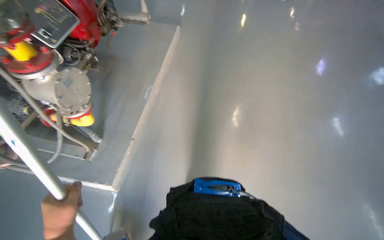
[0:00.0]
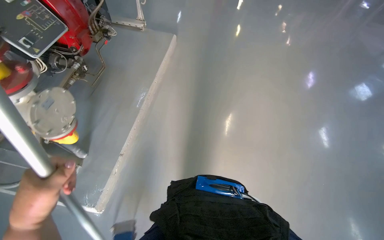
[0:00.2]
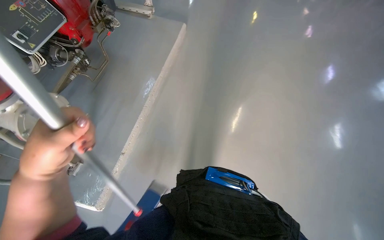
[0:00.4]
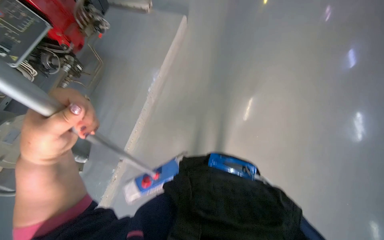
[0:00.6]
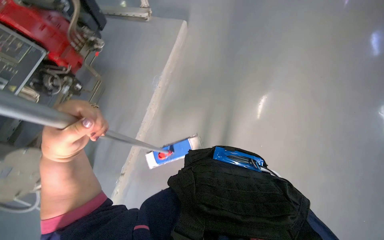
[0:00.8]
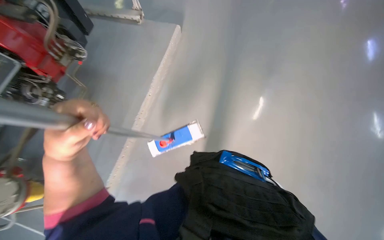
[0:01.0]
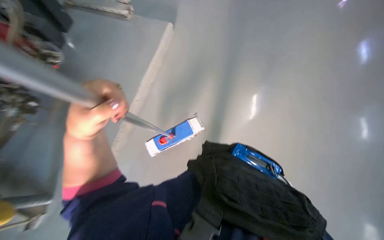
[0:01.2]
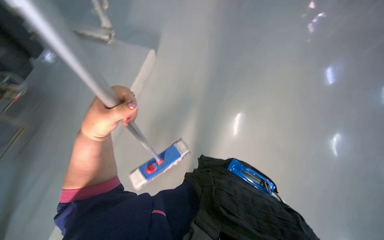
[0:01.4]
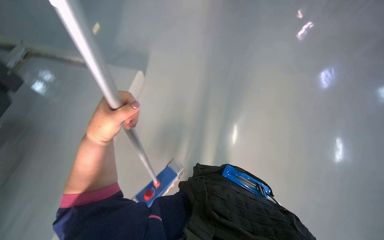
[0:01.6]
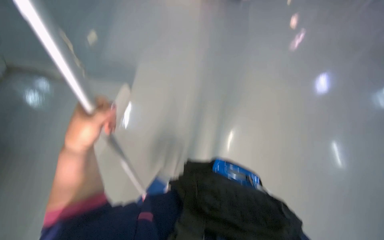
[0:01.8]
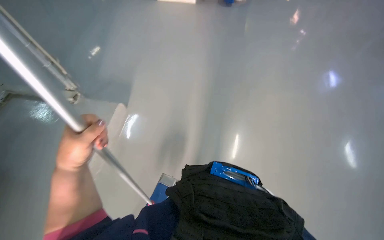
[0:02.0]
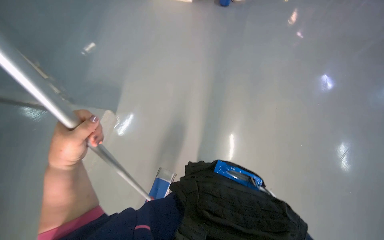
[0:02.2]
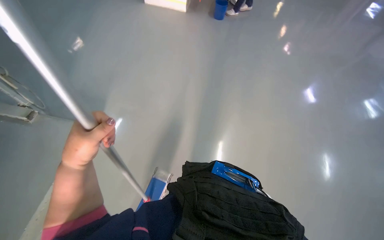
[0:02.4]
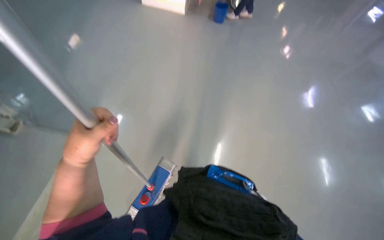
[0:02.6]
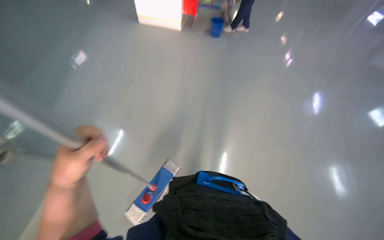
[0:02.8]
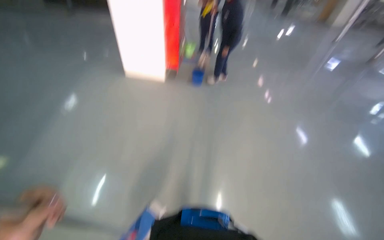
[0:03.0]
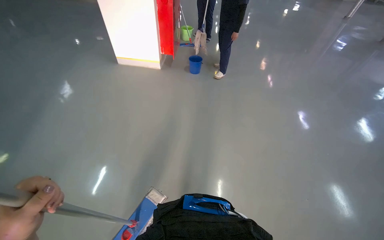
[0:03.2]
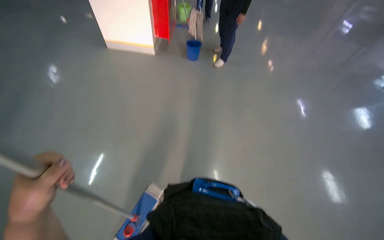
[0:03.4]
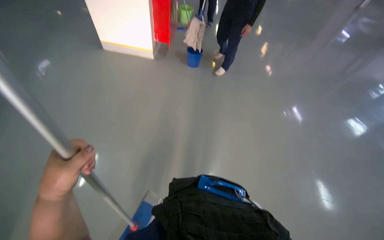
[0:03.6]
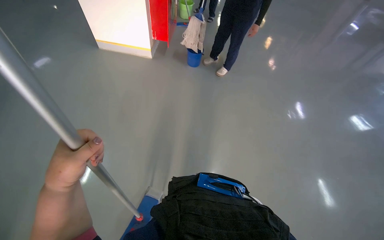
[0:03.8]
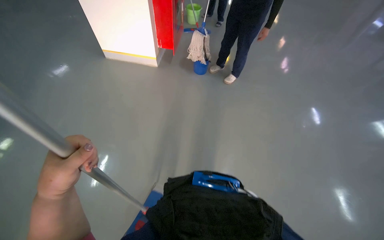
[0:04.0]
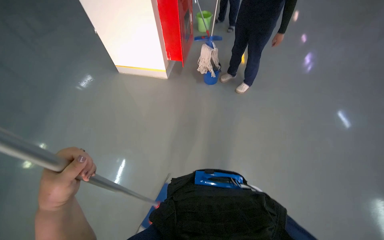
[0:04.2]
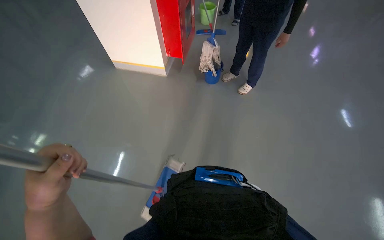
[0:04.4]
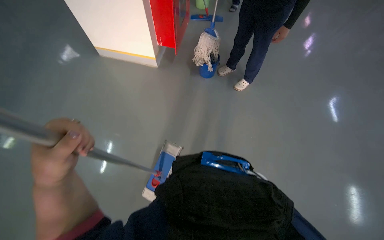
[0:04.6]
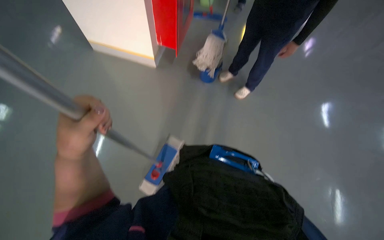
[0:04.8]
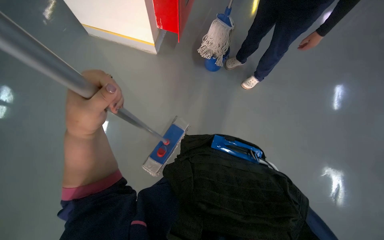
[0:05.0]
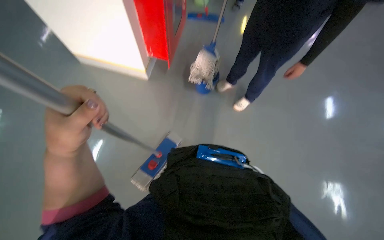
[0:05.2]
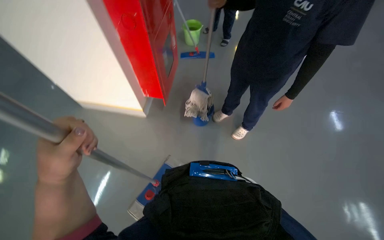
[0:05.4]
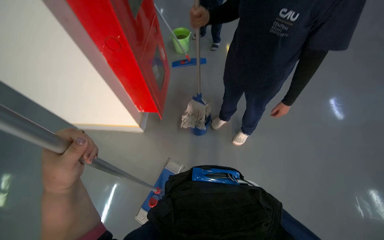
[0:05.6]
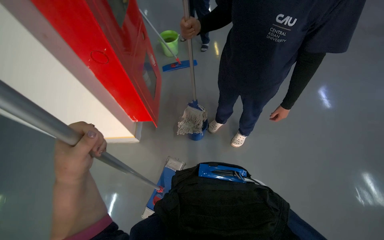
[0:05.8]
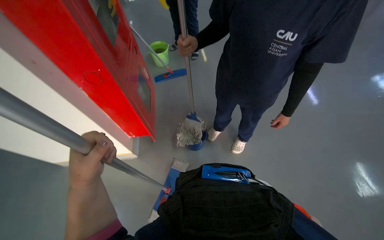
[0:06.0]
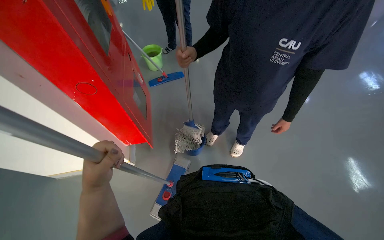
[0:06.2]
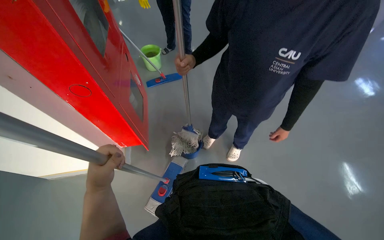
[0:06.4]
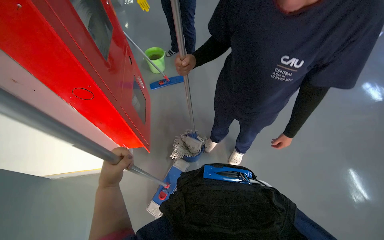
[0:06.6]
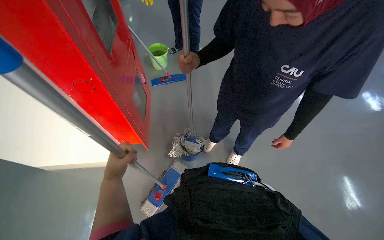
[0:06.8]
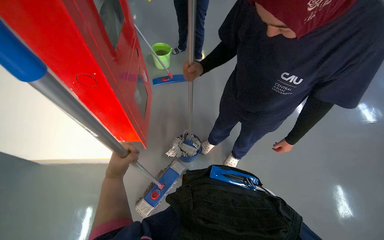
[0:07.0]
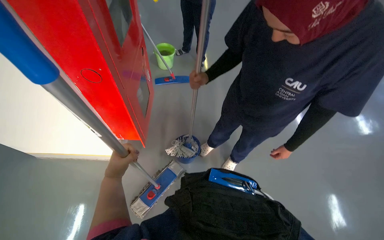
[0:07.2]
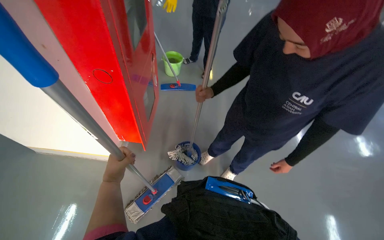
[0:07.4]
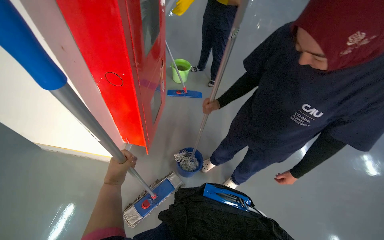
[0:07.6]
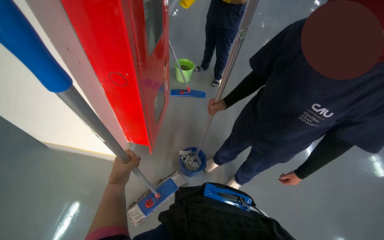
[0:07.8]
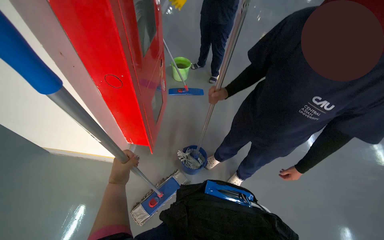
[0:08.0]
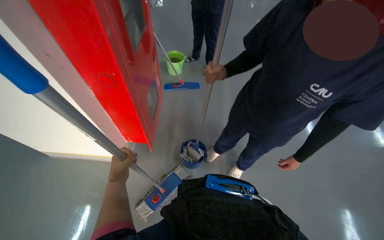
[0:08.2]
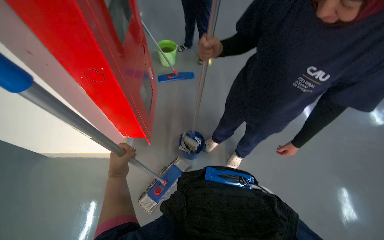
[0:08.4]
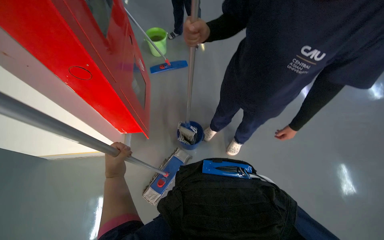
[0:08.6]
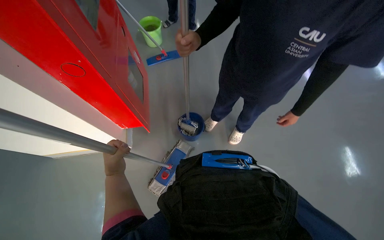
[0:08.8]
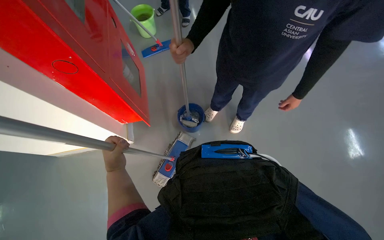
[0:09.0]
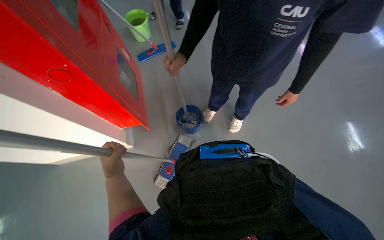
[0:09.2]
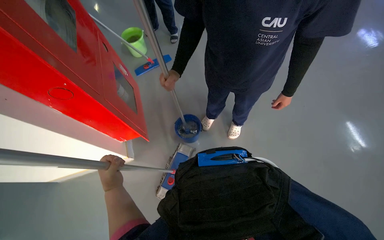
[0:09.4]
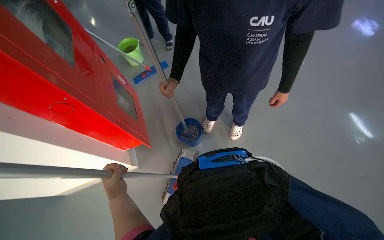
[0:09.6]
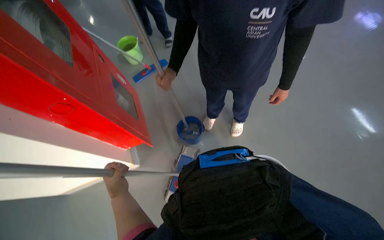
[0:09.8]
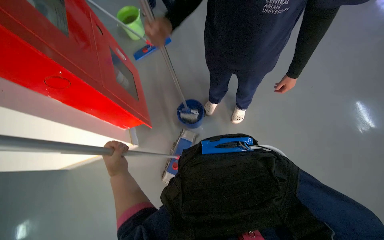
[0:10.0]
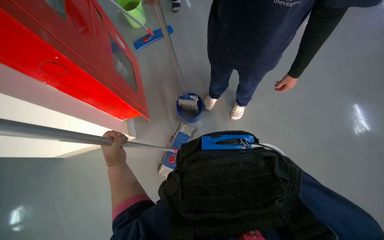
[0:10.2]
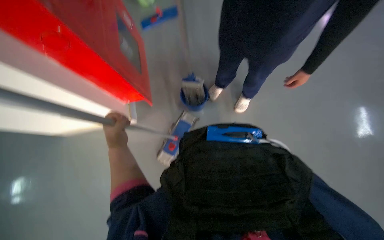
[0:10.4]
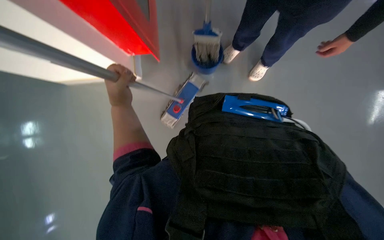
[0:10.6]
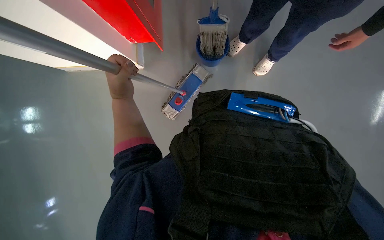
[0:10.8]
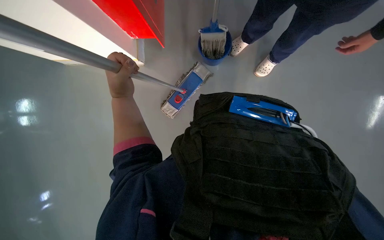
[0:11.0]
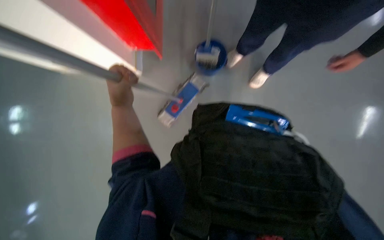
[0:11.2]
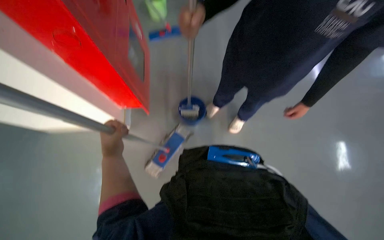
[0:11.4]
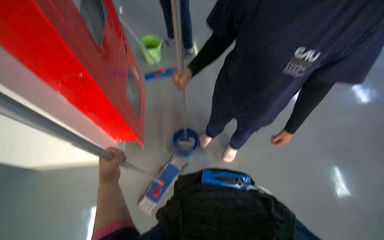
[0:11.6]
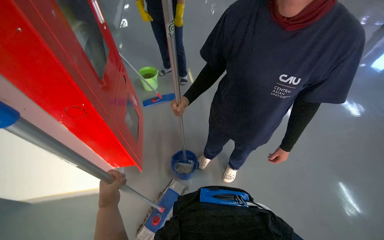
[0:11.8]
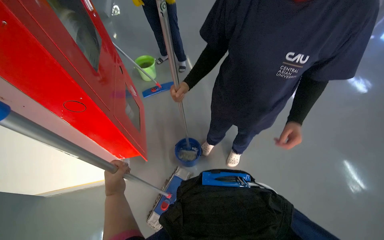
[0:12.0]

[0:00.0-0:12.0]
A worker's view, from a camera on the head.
Job: mopping floor.
The whole recording: Mopping the floor. The worker mops the floor with a flat mop, moving across different areas of the room.
0:00.0 to 0:01.6: The wearer moves about 90 cm.
0:06.0 to 0:07.6: The left hand shifts roughly 20 cm farther from the camera.
0:07.6 to 0:09.0: The camera pitches downward, by roughly 20 degrees.
0:10.4 to 0:12.0: The view tilts about 20 degrees upward.

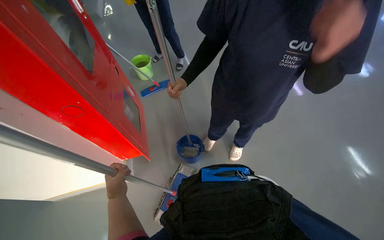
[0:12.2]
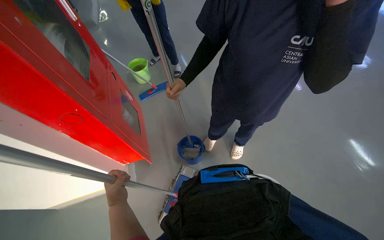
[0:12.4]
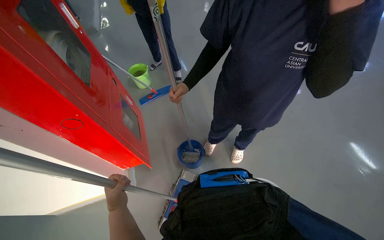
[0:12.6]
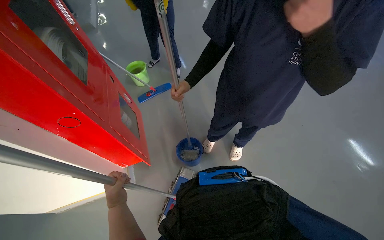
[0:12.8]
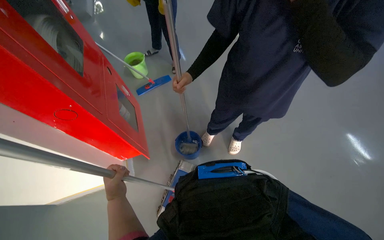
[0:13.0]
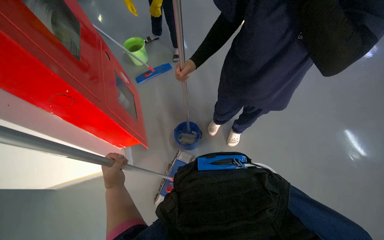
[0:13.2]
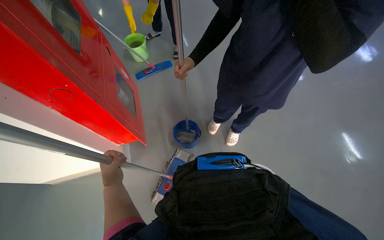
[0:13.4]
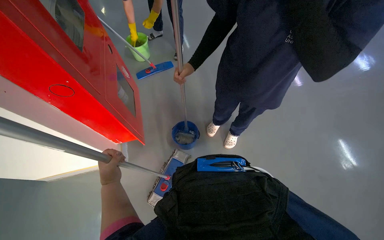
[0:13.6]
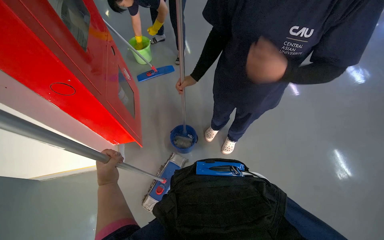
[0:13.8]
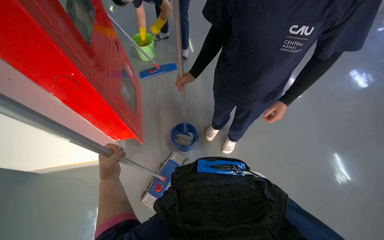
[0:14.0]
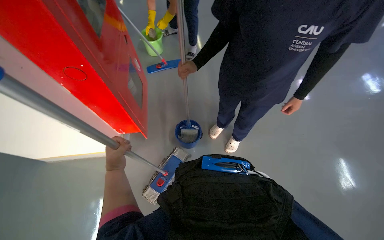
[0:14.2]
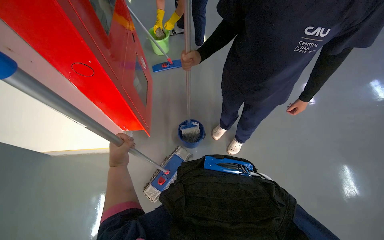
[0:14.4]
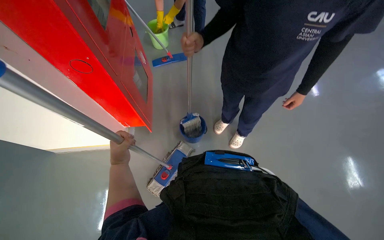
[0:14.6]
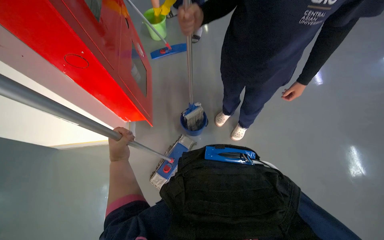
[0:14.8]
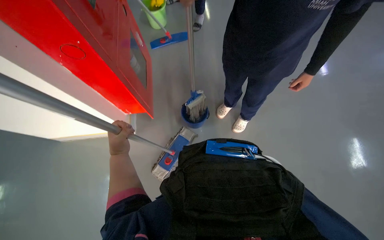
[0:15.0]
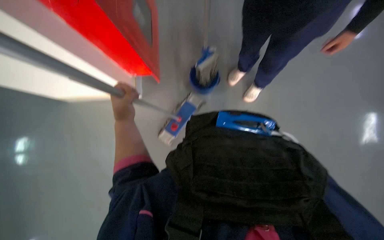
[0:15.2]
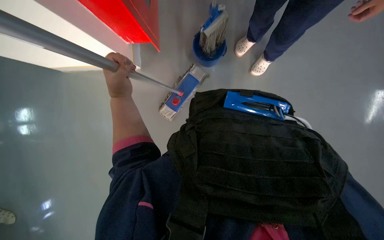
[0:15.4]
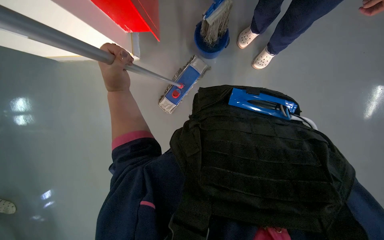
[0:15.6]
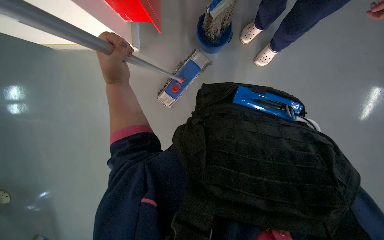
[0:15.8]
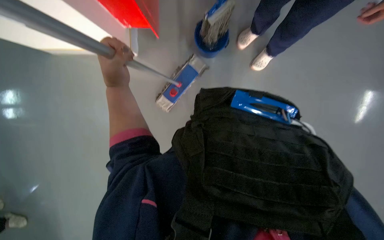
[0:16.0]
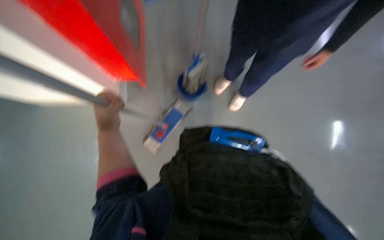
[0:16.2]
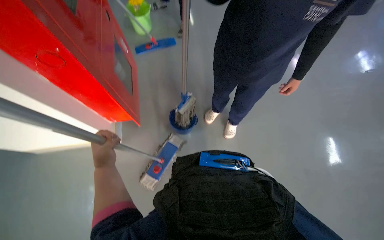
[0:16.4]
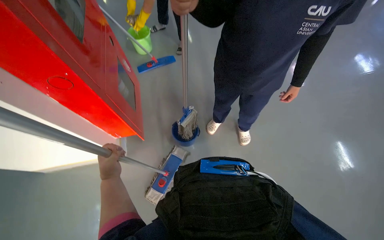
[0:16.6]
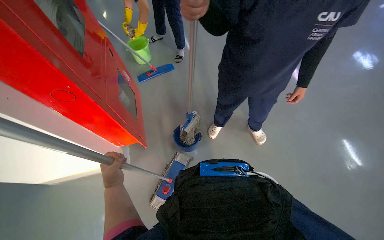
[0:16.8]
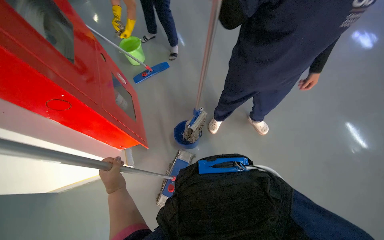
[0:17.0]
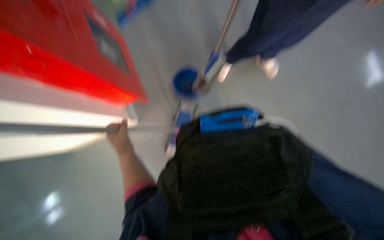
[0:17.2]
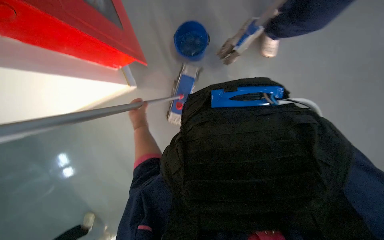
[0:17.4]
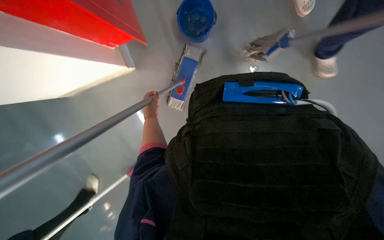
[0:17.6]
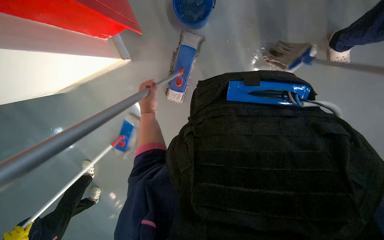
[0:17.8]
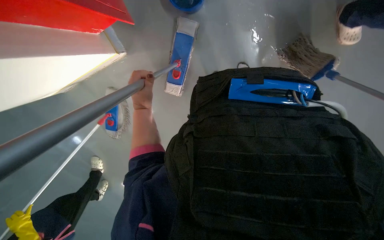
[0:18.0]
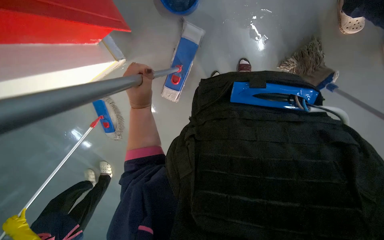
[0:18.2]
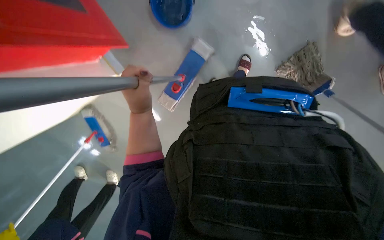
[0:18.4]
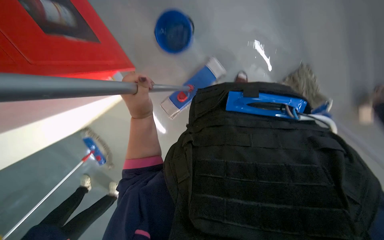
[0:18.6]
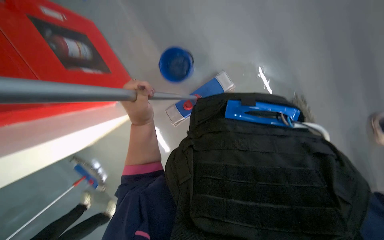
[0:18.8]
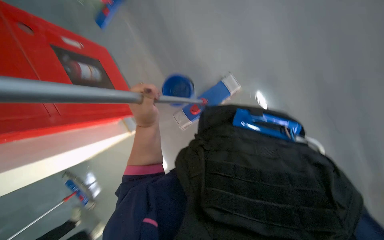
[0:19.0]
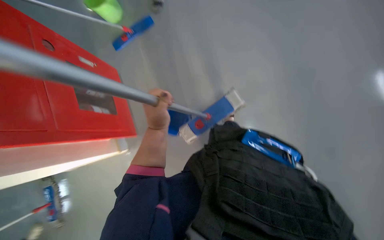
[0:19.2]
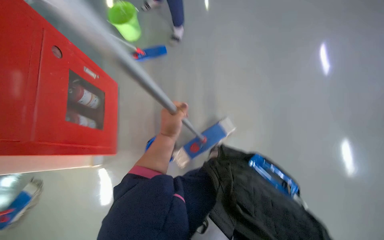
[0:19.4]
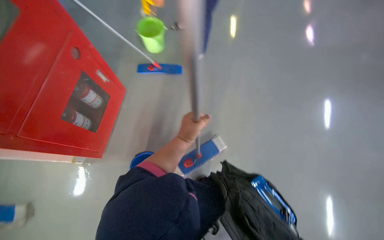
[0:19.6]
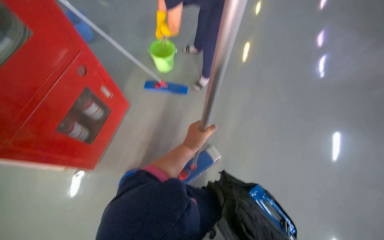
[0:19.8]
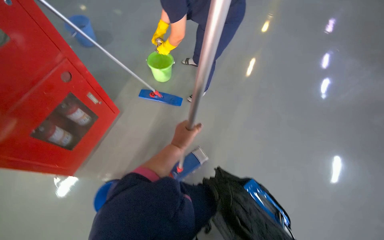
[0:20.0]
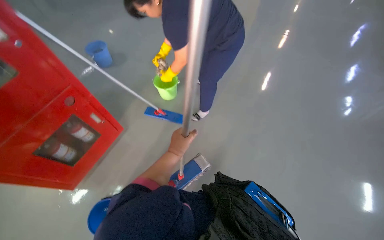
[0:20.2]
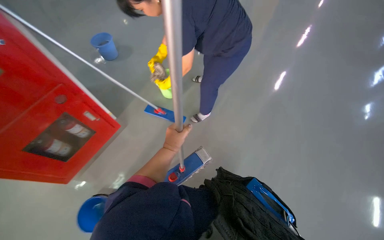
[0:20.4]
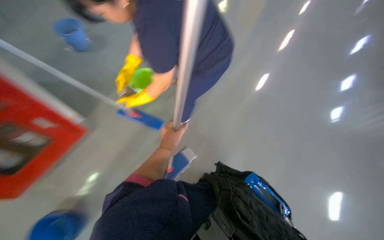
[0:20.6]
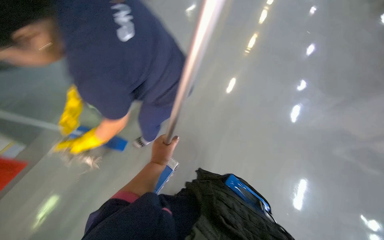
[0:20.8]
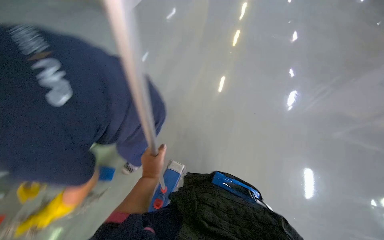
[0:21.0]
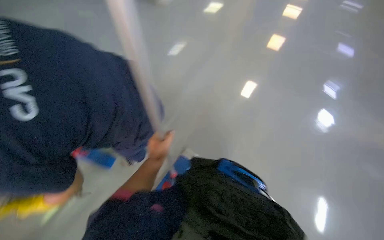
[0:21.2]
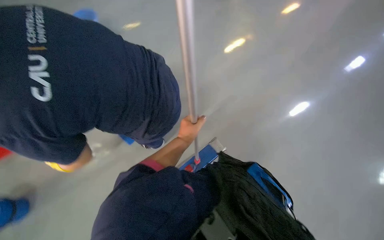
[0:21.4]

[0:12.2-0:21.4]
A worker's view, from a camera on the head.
Job: mopping floor.
The whole recording: Mopping the floor. The worker mops the floor with a flat mop, moving across different areas of the room.
0:13.8 to 0:15.2: The view tilts approximately 25 degrees downward.
0:15.2 to 0:16.8: The view tilts some 20 degrees upward.
0:16.8 to 0:18.4: The wearer looks about 45 degrees further downward.
0:18.4 to 0:19.8: The view tips upward by about 45 degrees. The scene rotates clockwise by some 50 degrees.
